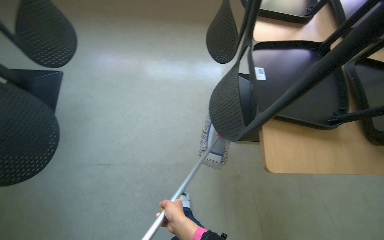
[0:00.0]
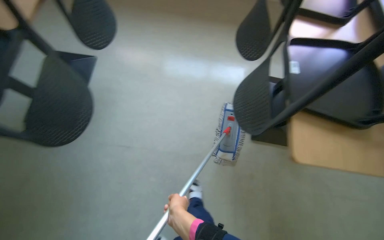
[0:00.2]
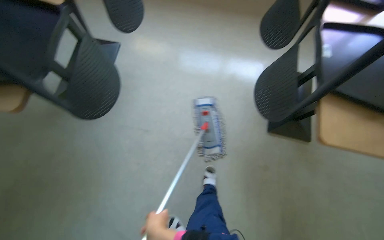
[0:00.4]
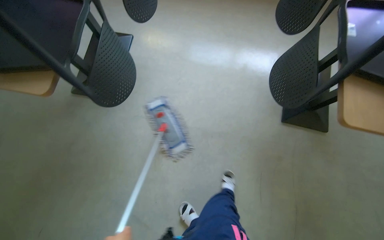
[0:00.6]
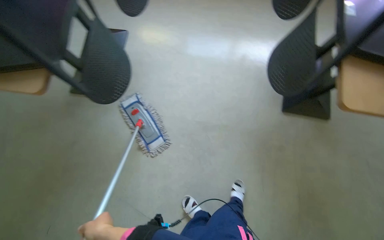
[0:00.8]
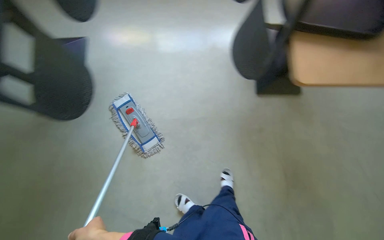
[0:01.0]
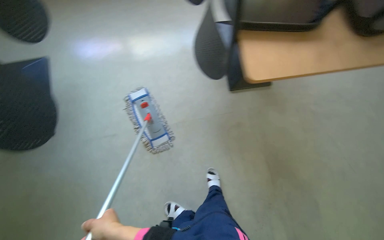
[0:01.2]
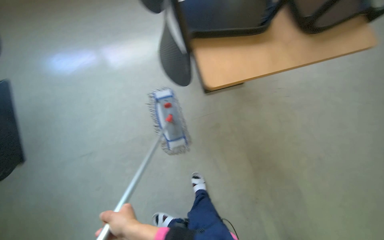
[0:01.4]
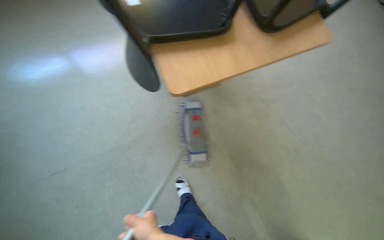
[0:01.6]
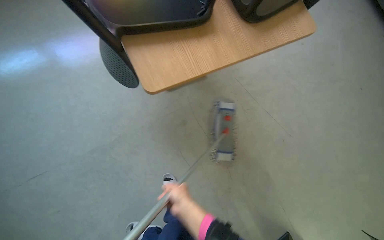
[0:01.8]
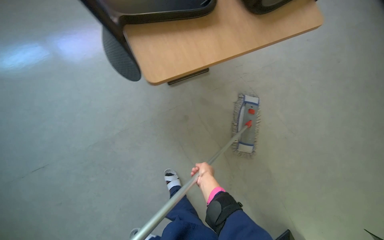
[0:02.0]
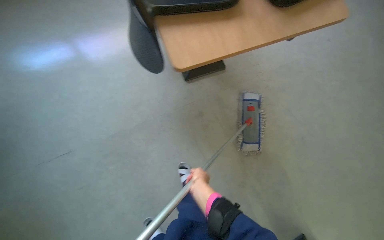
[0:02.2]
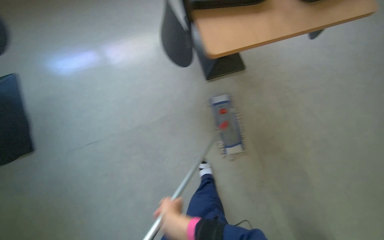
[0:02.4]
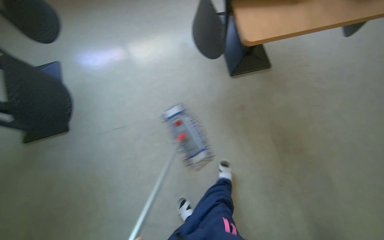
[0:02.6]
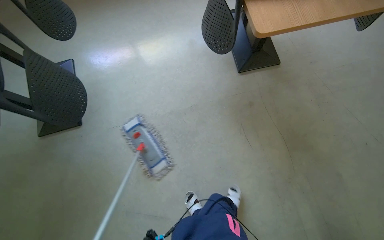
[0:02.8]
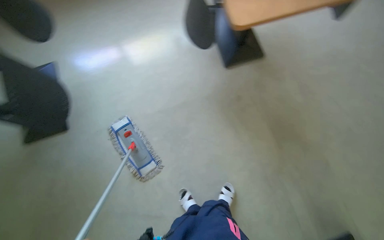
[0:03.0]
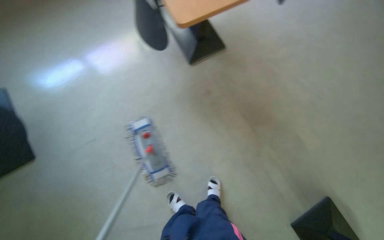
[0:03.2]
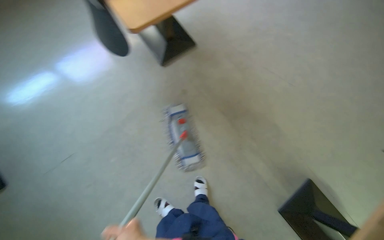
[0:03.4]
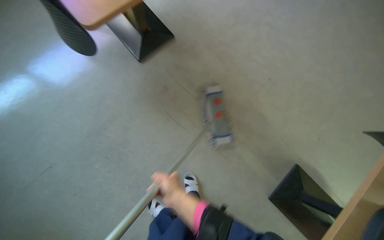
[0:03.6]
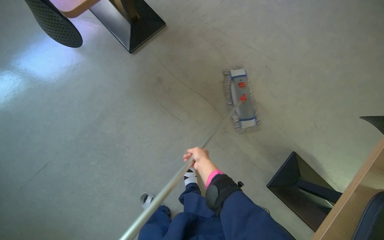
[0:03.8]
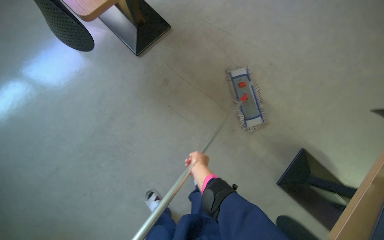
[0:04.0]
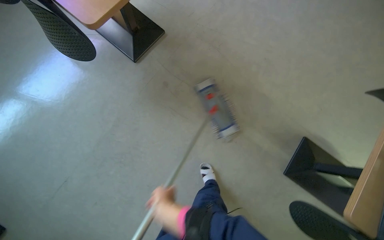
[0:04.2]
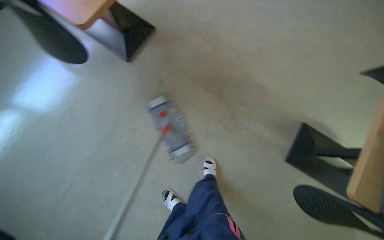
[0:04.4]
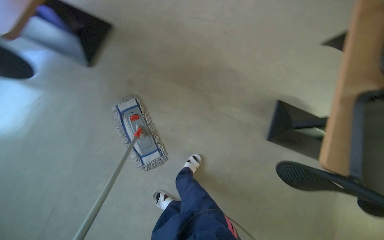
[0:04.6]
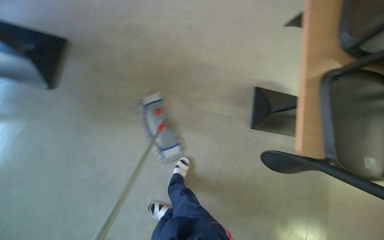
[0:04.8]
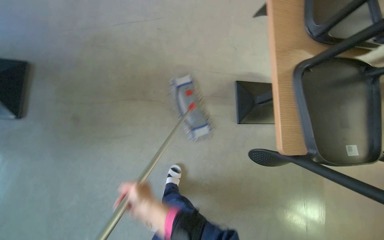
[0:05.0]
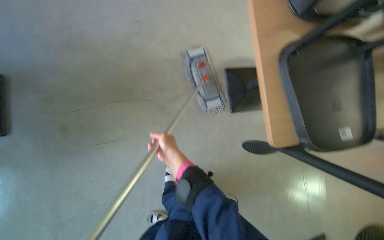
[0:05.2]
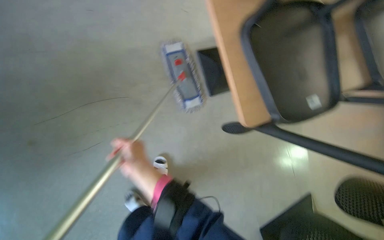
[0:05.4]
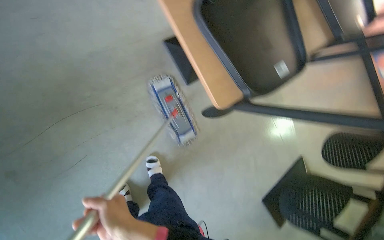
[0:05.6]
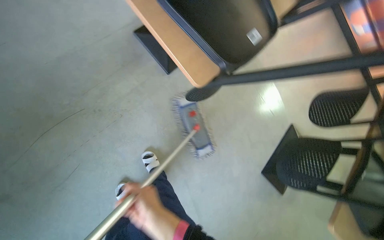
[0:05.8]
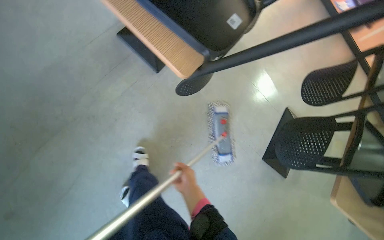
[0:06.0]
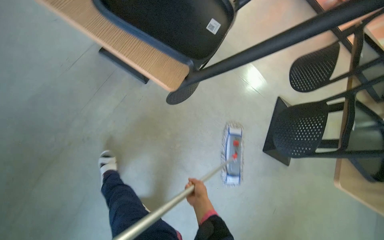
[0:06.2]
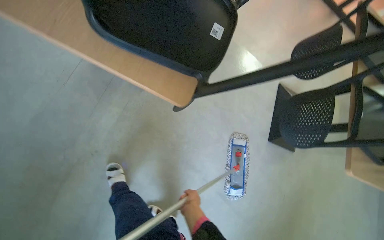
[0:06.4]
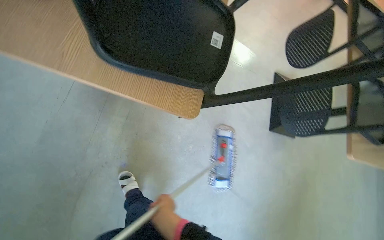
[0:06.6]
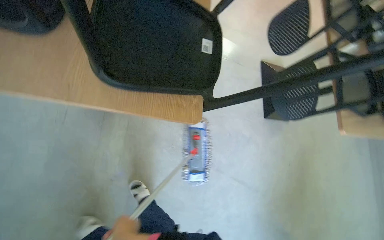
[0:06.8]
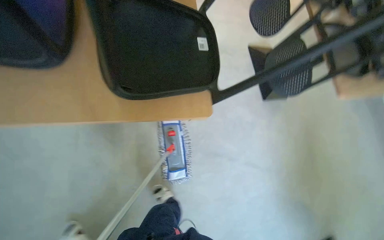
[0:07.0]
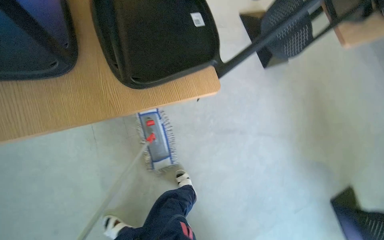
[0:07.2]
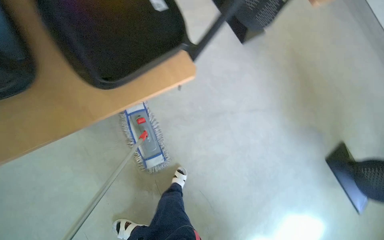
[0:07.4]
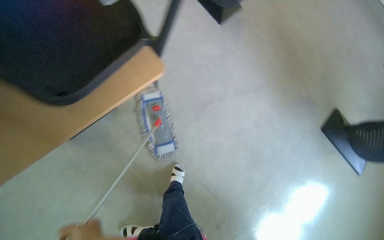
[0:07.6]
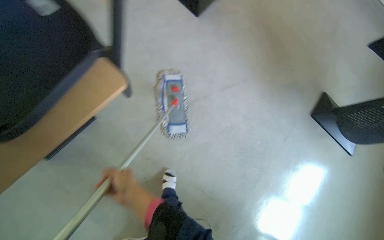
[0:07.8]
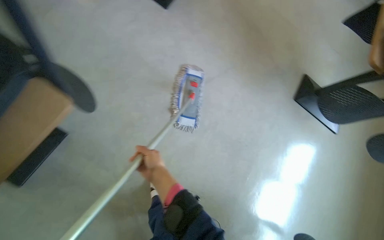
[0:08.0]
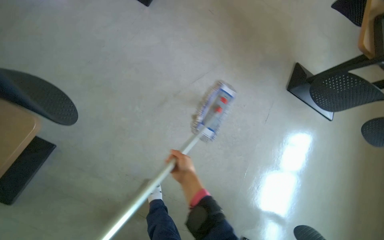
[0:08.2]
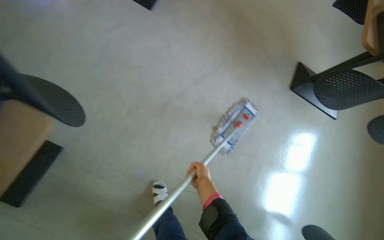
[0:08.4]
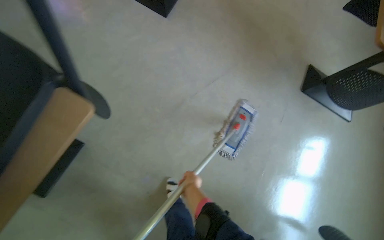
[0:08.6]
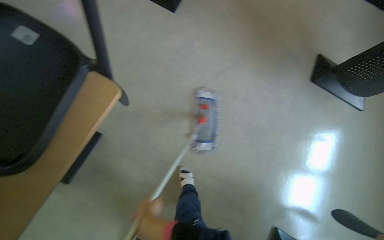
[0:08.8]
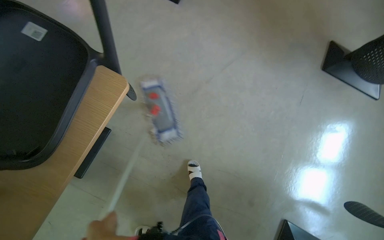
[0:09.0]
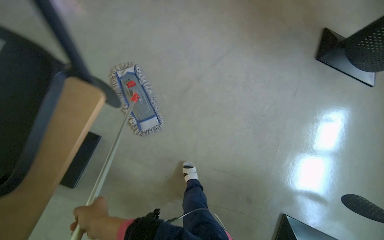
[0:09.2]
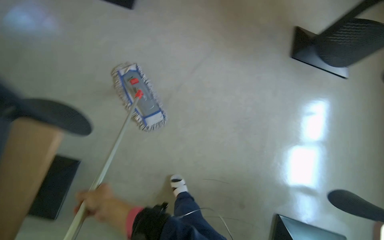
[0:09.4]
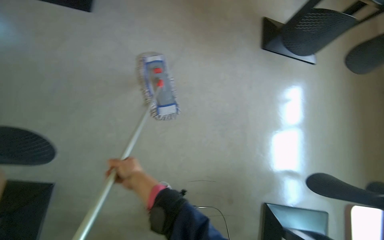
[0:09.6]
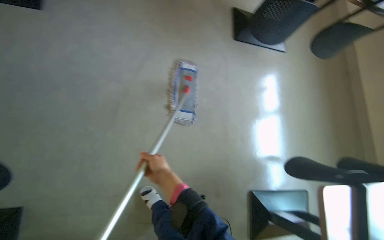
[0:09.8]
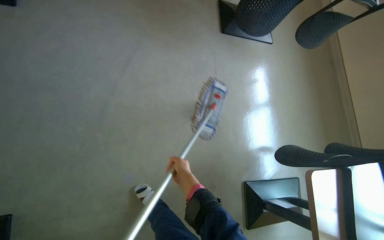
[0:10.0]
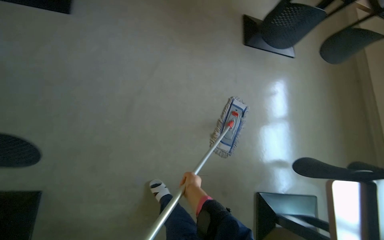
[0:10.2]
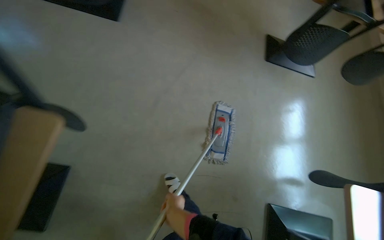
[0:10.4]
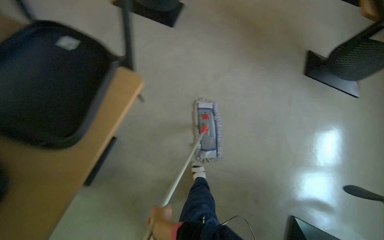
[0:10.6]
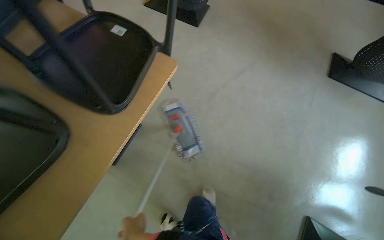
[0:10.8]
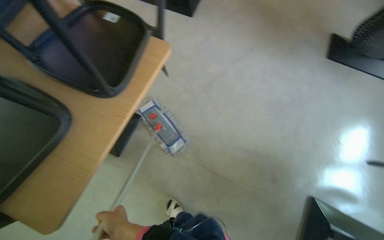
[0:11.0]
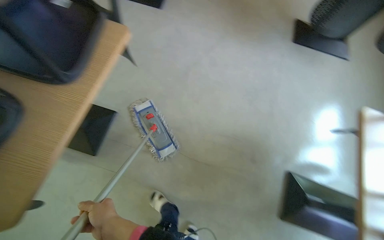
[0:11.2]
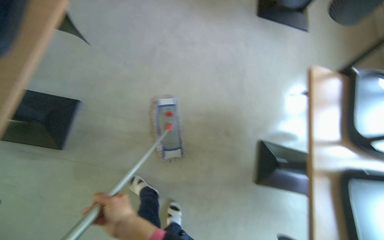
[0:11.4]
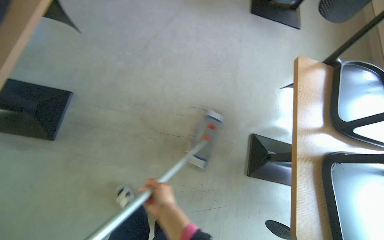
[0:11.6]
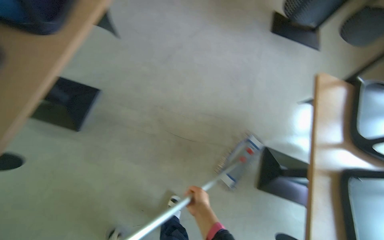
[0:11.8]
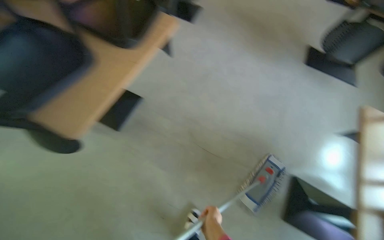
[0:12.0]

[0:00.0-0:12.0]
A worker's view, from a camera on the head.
Job: mopping floor.
The whole recording: Mopping kitchen floor. The worker mops the kitchen floor with a flat mop, moving around furniture and opening a sliding door to continue the task.
0:04.4 to 0:06.0: The wearer's head swings about 80 degrees to the right. The view tilts approximately 25 degrees downward.
0:06.0 to 0:07.6: The camera pitches downward, by some 15 degrees. Everything in view rotates about 75 degrees counterclockwise.
0:09.0 to 0:10.4: The left hand heads to the right, covering roughly 35 cm.

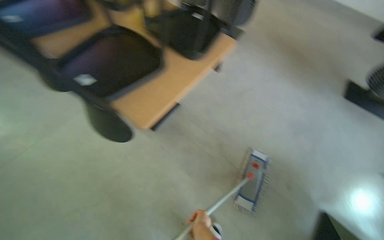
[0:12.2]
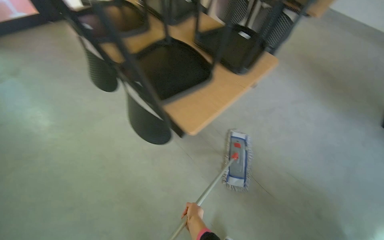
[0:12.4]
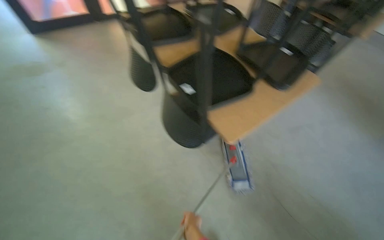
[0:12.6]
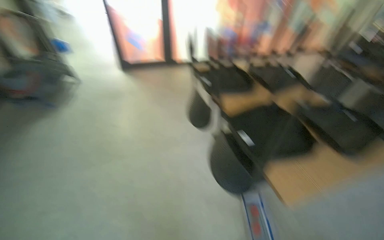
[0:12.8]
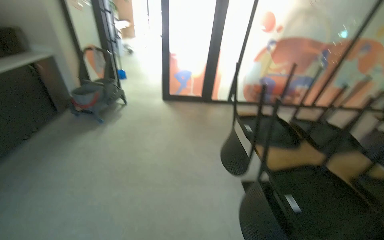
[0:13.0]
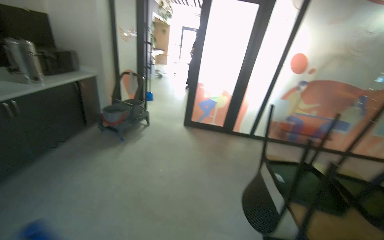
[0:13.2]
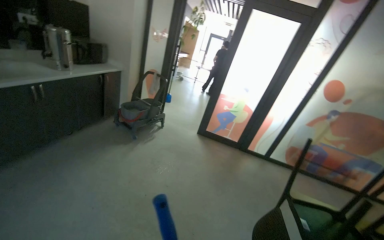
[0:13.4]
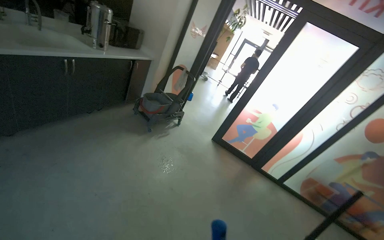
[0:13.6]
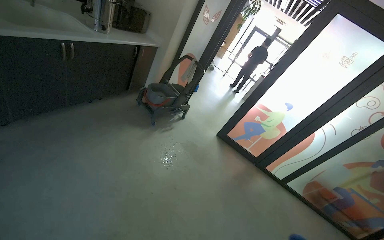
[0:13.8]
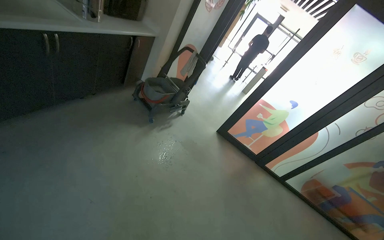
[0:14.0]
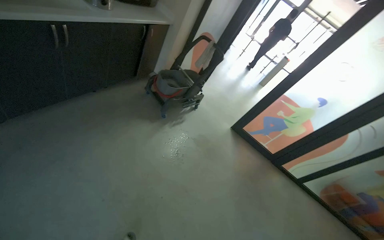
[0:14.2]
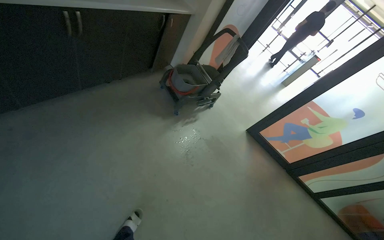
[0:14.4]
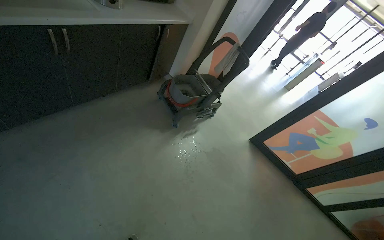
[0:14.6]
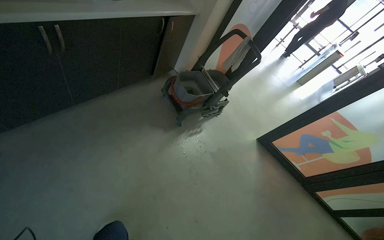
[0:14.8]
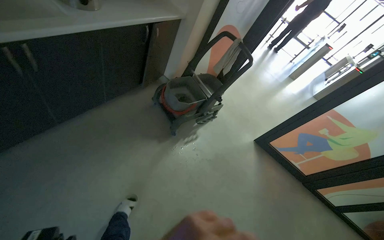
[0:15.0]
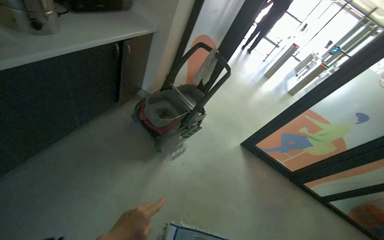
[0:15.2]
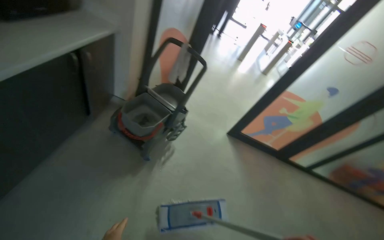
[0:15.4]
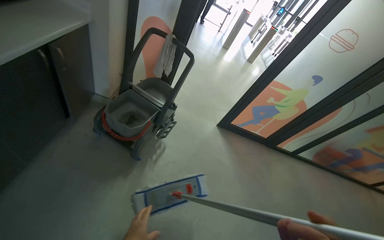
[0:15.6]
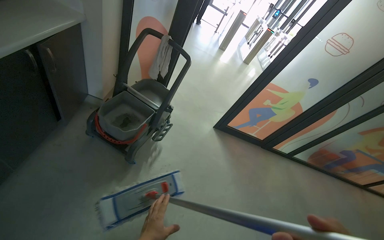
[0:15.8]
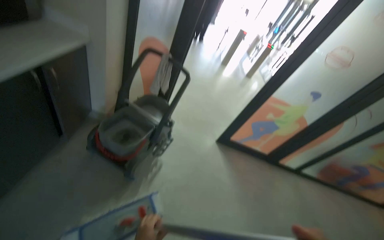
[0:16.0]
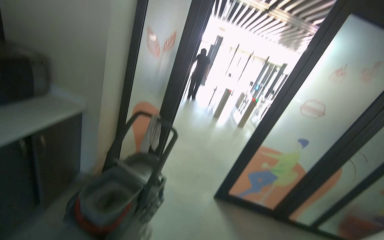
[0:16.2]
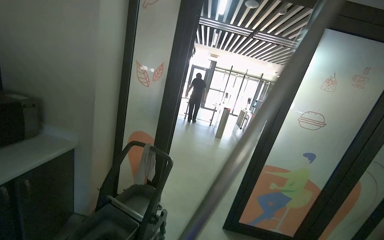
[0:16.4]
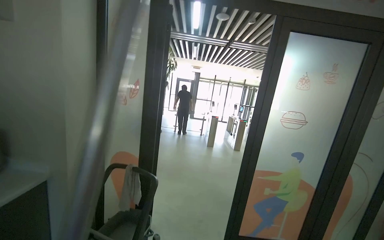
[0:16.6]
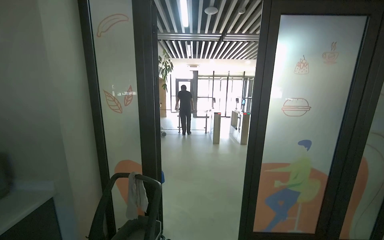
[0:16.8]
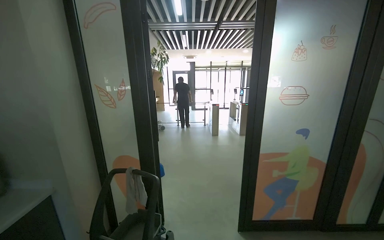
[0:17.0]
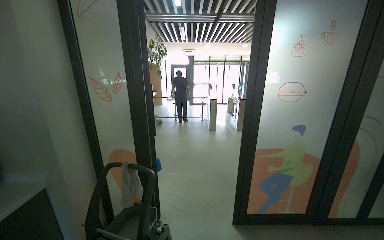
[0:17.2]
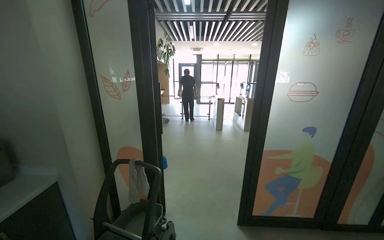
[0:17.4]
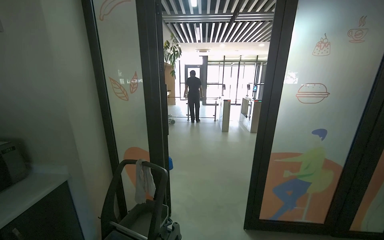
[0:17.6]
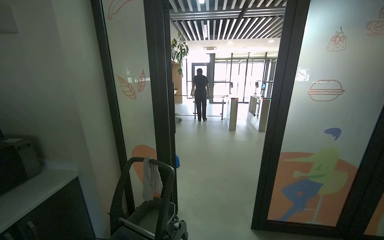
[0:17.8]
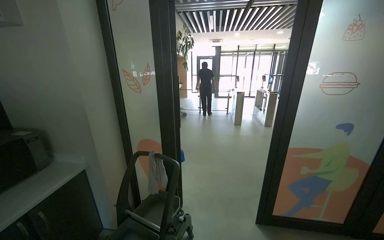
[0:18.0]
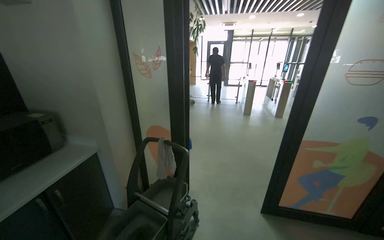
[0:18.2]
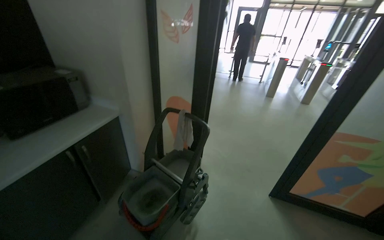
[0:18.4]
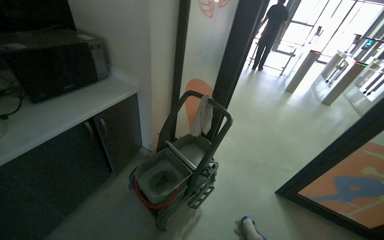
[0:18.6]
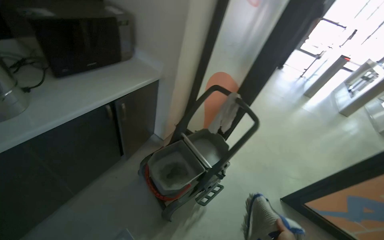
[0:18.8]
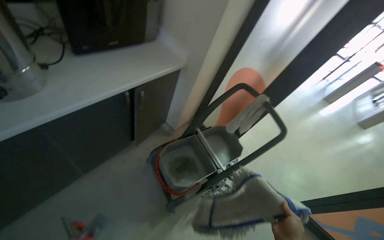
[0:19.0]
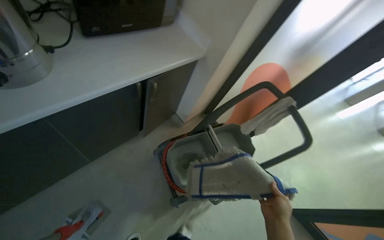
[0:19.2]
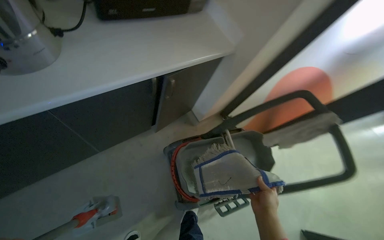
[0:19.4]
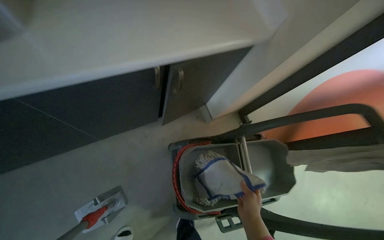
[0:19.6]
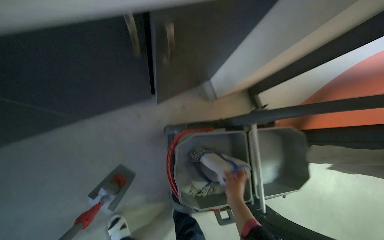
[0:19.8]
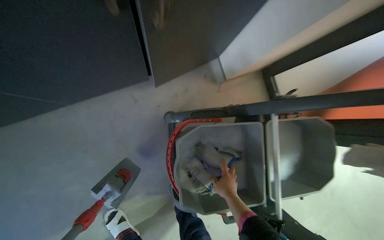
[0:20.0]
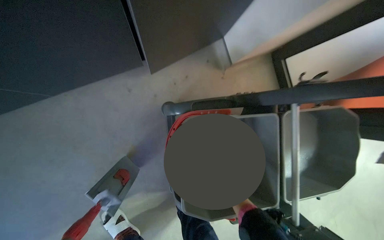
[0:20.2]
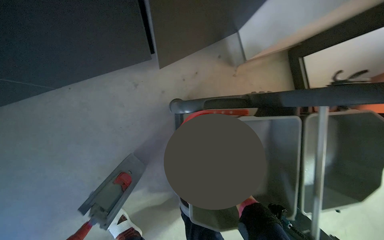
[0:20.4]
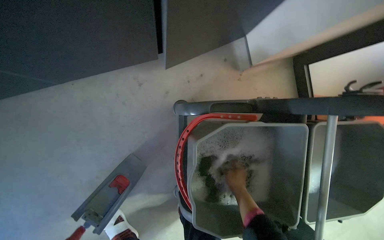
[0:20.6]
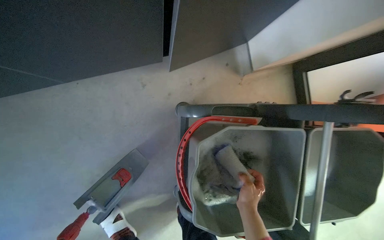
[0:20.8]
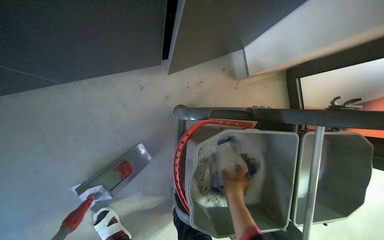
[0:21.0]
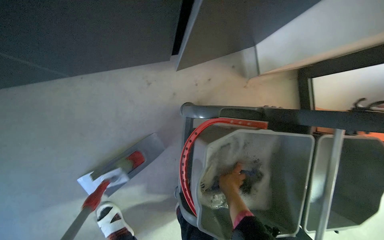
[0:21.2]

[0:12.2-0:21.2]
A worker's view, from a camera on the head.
Job: mopping floor.
The whole recording: Mopping kitchen floor. The worker mops the kitchen floor with a flat mop, moving around furniture and opening a sliding door to continue the task.
0:13.8 to 0:15.2: The wearer moves some 90 cm.
0:15.2 to 0:16.6: The head turns to the right by roughly 30 degrees. The view tips upward by some 30 degrees.
0:16.6 to 0:18.2: The wearer looks about 10 degrees further downward.
0:18.2 to 0:19.8: The wearer moves about 90 cm. The head rotates approximately 60 degrees to the left. The wearer looks about 45 degrees further downward.
0:19.8 to 0:21.2: The right hand swings nearer and farther, approximately 10 cm each way, with 2 reversals.
